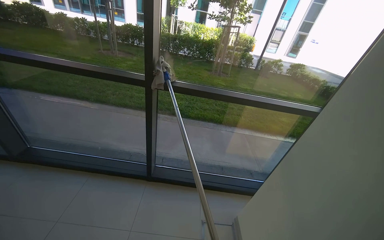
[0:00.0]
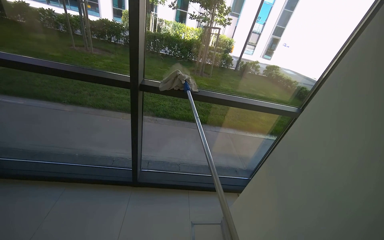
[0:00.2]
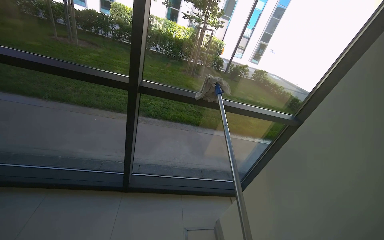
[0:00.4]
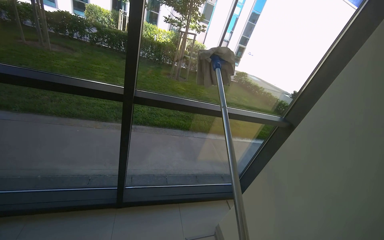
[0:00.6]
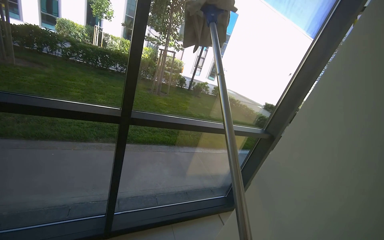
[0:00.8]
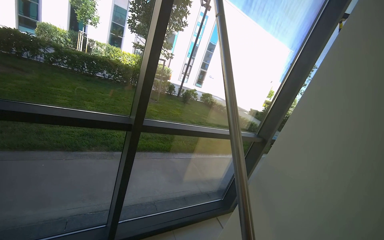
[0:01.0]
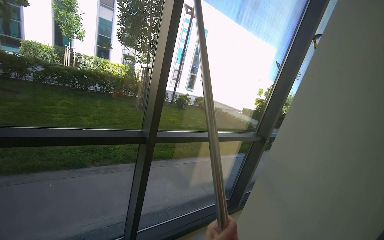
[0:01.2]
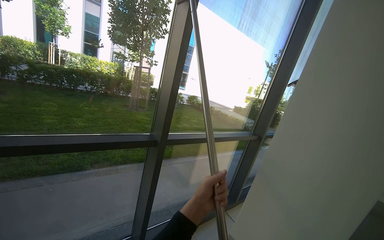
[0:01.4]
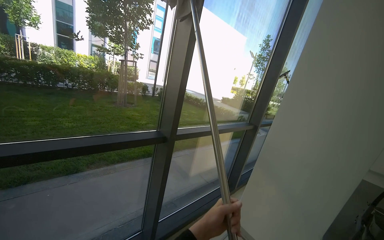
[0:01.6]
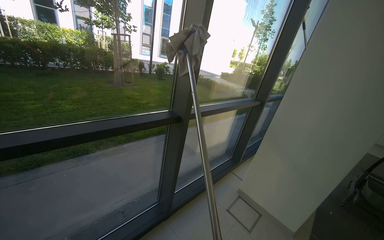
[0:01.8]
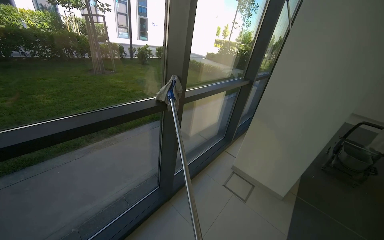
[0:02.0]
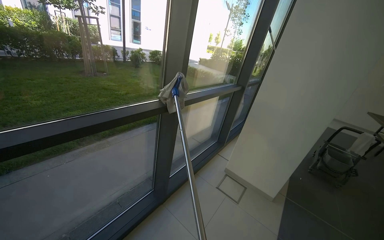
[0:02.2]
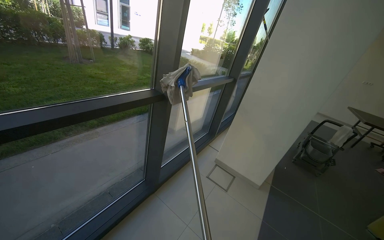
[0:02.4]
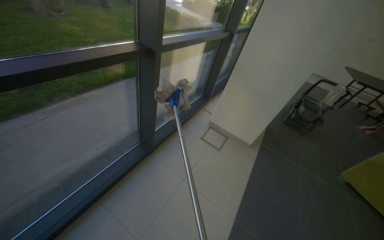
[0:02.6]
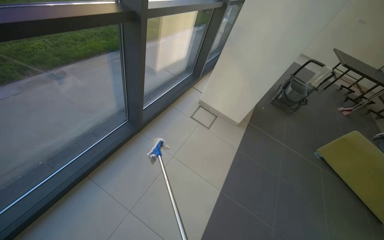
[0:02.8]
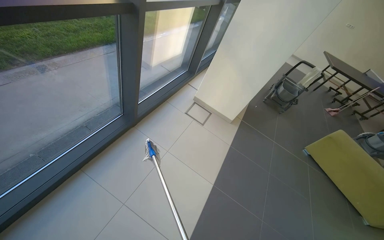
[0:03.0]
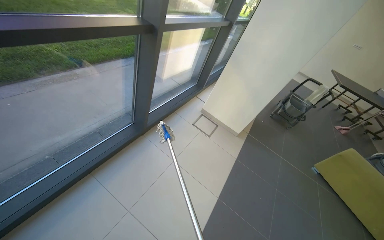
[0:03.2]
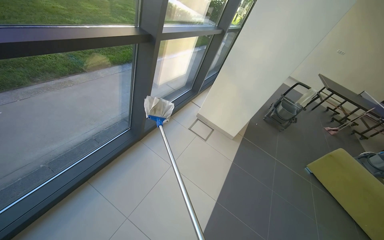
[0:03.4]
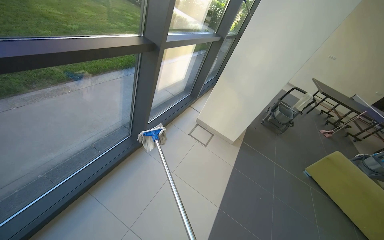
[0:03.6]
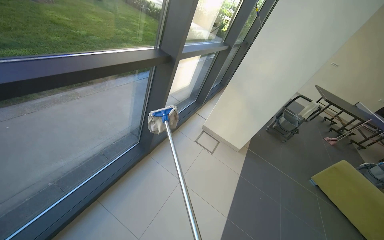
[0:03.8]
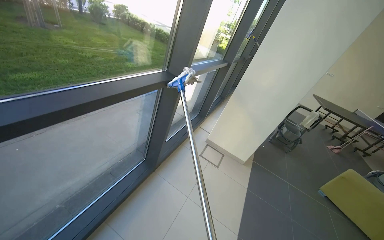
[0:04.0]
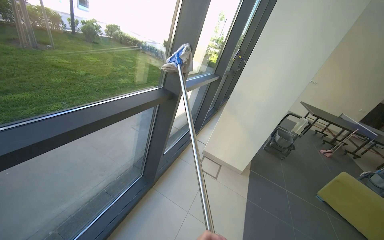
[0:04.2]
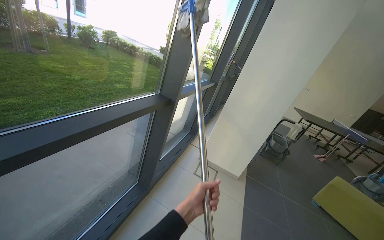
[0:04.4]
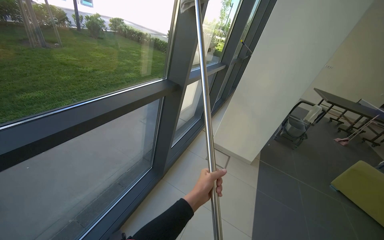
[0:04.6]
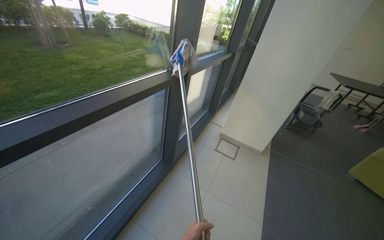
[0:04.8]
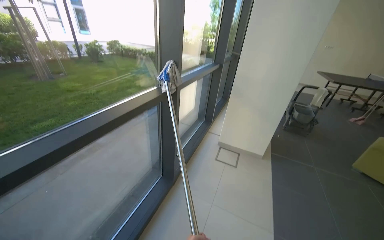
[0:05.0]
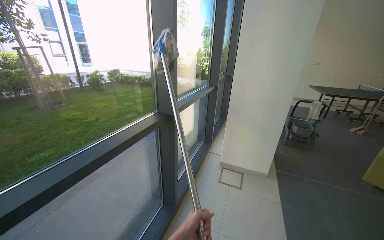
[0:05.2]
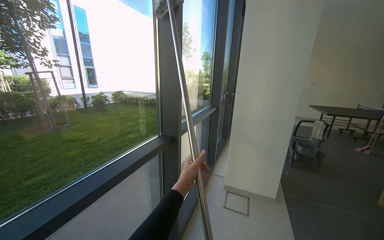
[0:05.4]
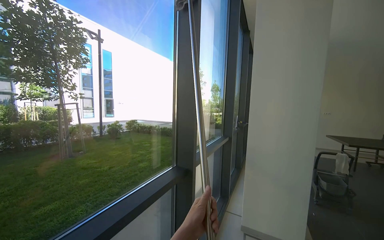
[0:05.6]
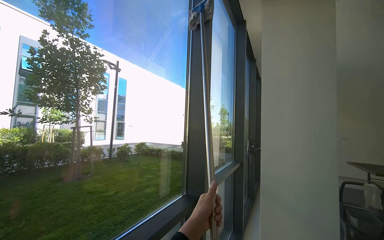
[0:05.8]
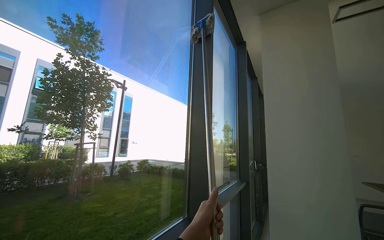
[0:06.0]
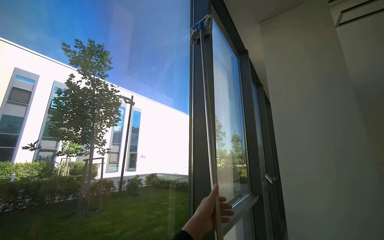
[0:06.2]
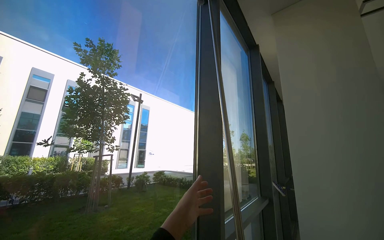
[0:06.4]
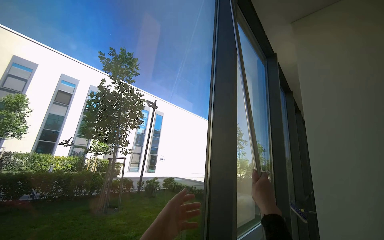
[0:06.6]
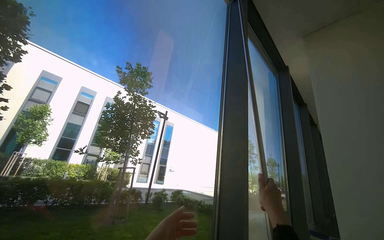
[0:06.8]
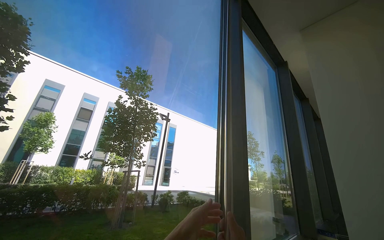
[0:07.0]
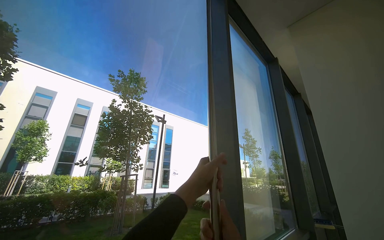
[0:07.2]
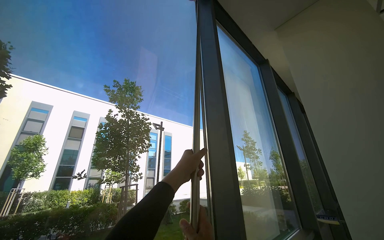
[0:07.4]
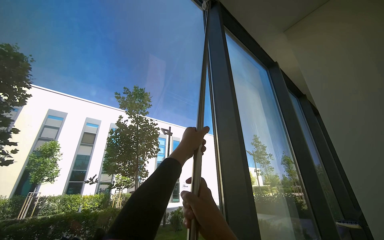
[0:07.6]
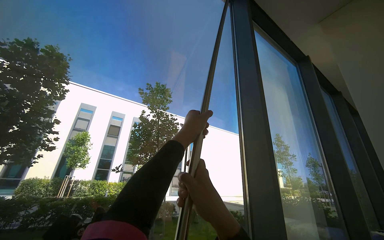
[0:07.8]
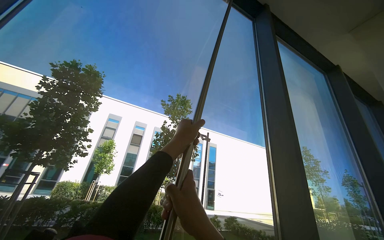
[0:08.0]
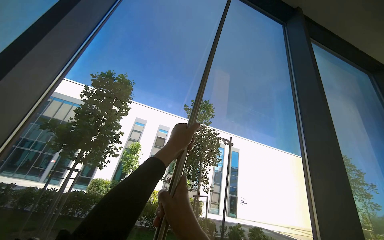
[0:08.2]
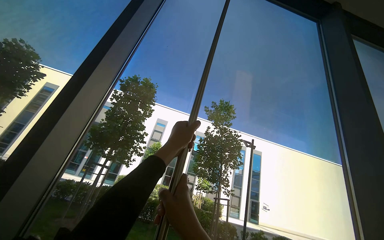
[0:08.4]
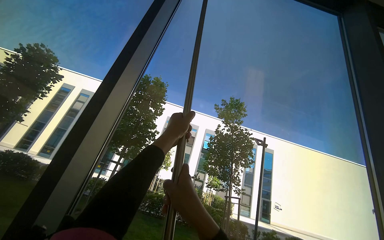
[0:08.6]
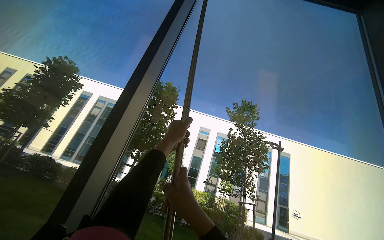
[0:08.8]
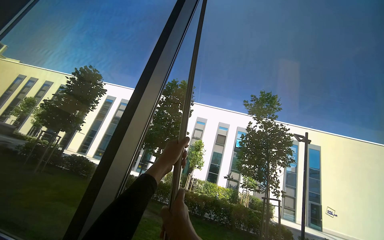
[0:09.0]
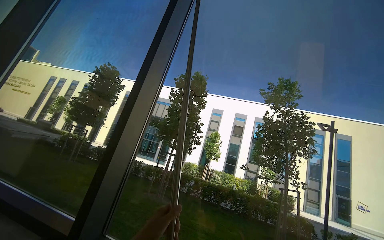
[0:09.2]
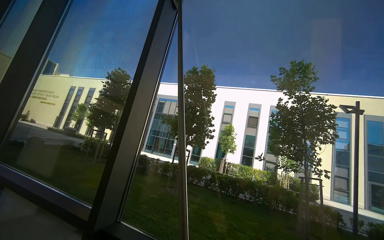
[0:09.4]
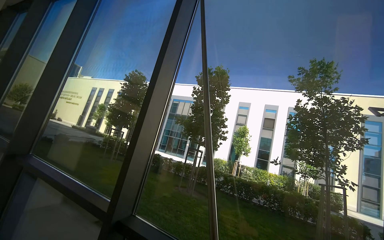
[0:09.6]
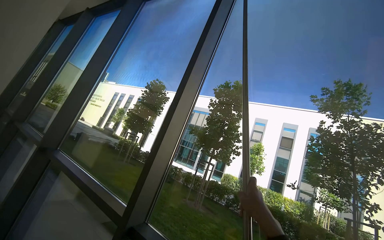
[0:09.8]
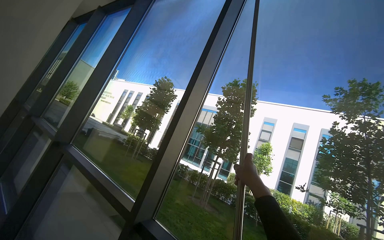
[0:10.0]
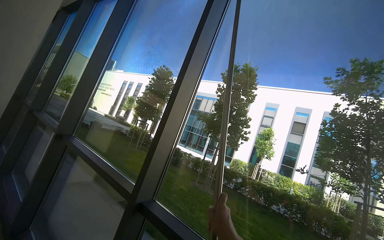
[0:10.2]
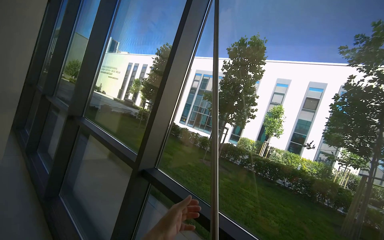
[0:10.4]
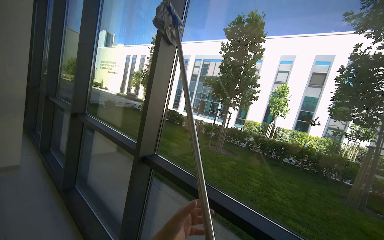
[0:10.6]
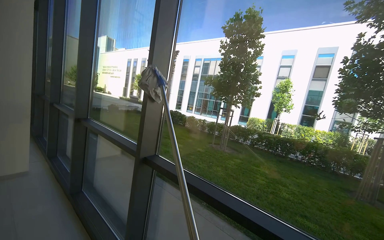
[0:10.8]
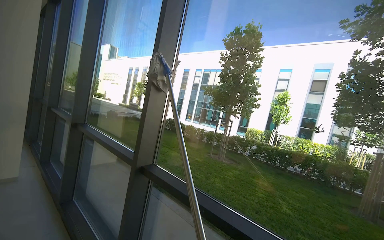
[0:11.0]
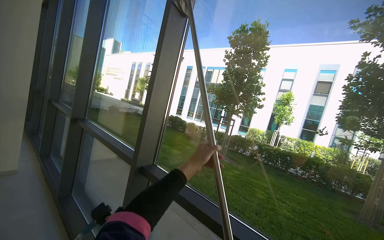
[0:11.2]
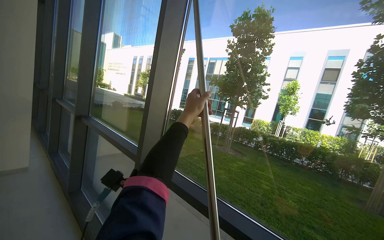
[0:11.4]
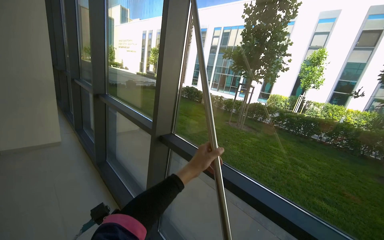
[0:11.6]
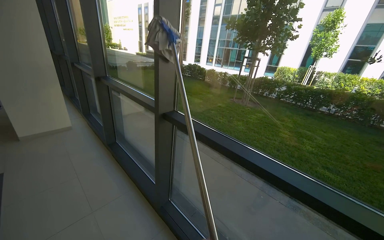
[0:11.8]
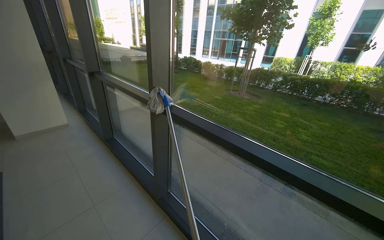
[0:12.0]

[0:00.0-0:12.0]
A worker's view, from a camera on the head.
Job: cleaning windows.
The whole recording: Wiping large windows. The worker wipes the large windows with a long-handled tool.
0:00.0 to 0:01.6: The head travels about 90 cm. The head rotates roughly 45 degrees to the right.
0:01.6 to 0:03.0: The view pans to the right by approximately 20 degrees. The view tips downward by approximately 40 degrees.
0:03.0 to 0:04.4: The wearer looks some 20 degrees further upward.
0:04.4 to 0:06.0: The view pans to the left by approximately 20 degrees. The view tips upward by about 40 degrees.
0:06.0 to 0:07.6: The camera sweeps to the left, by roughly 15 degrees. The view tilts about 15 degrees upward.
0:07.6 to 0:09.0: The view pans to the left by some 45 degrees.
0:09.0 to 0:10.4: The view pans to the left by approximately 30 degrees. The camera pitches downward, by about 15 degrees.
0:10.4 to 0:12.0: The view tilts approximately 25 degrees downward.

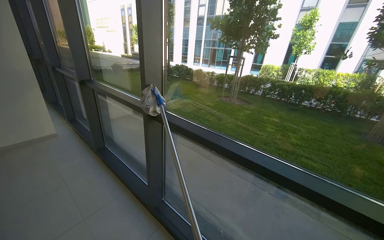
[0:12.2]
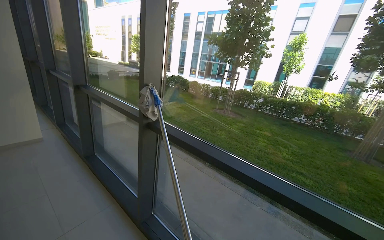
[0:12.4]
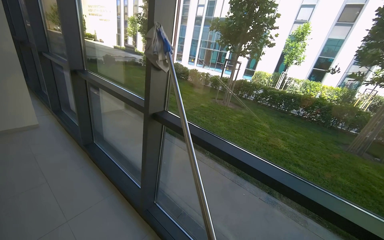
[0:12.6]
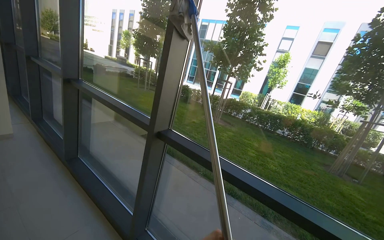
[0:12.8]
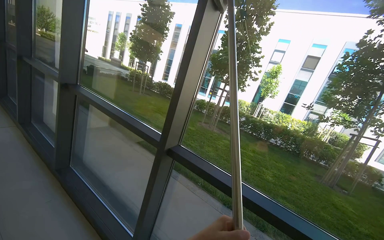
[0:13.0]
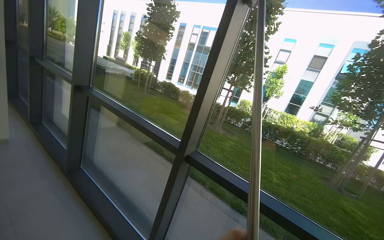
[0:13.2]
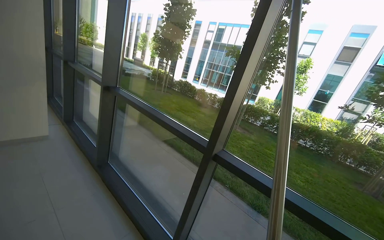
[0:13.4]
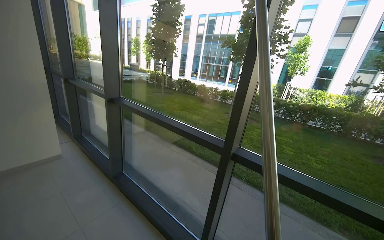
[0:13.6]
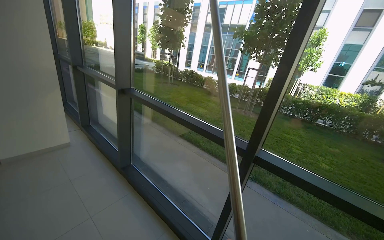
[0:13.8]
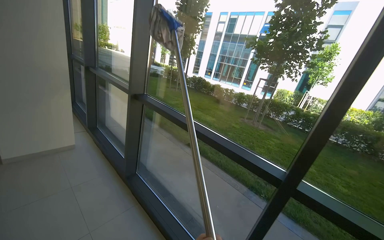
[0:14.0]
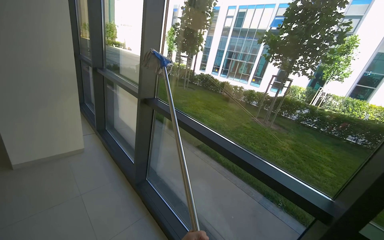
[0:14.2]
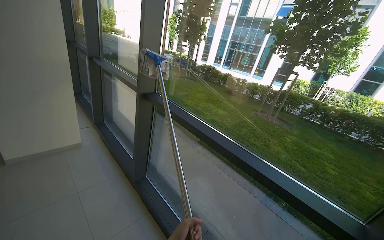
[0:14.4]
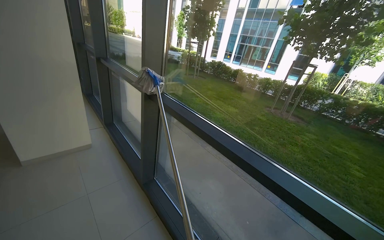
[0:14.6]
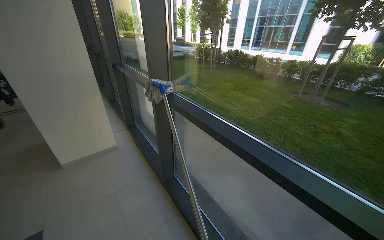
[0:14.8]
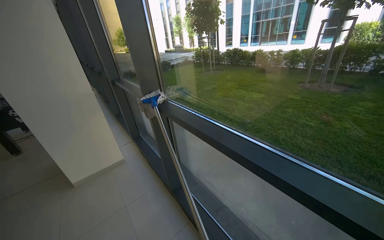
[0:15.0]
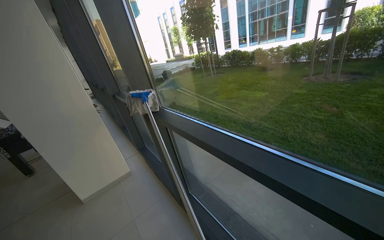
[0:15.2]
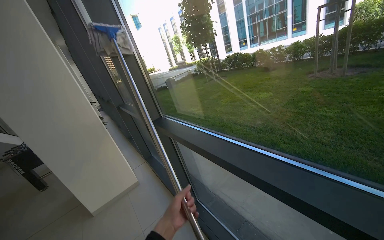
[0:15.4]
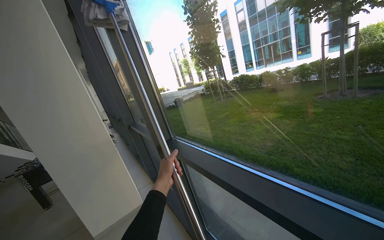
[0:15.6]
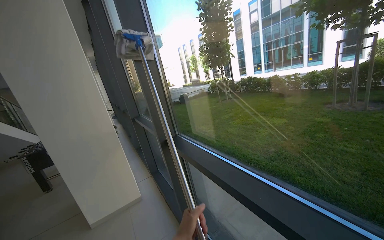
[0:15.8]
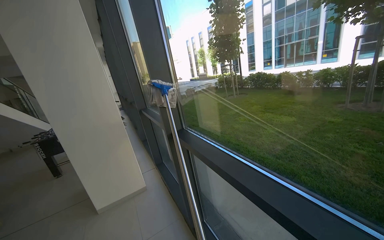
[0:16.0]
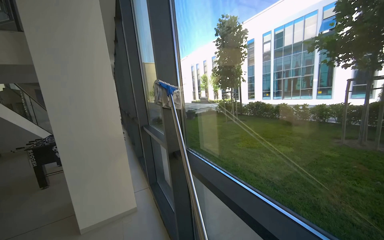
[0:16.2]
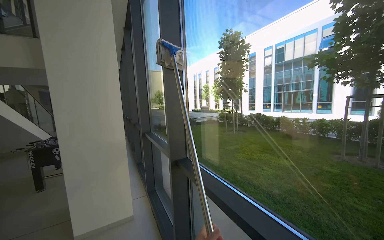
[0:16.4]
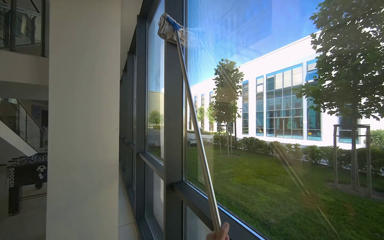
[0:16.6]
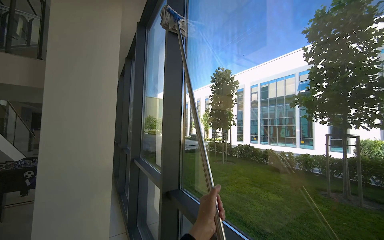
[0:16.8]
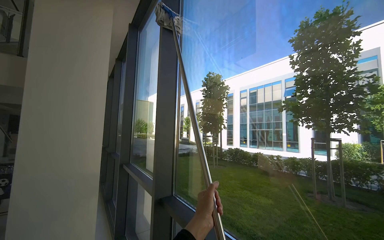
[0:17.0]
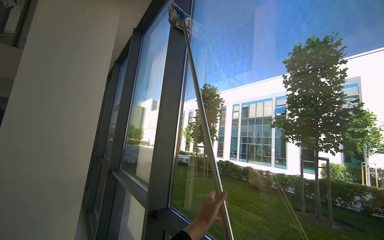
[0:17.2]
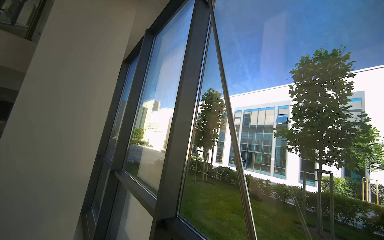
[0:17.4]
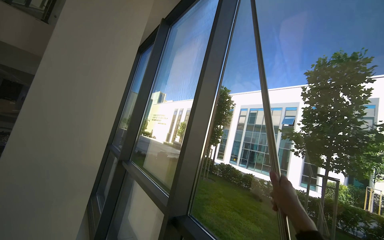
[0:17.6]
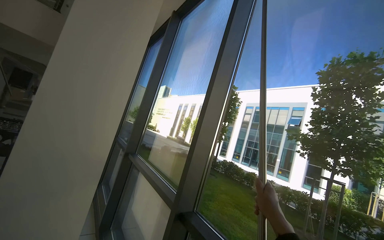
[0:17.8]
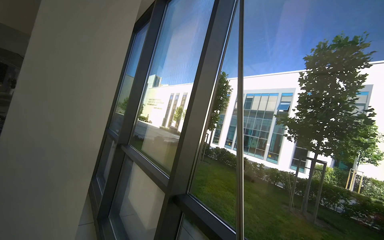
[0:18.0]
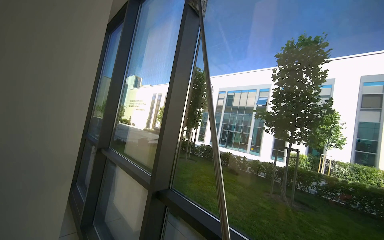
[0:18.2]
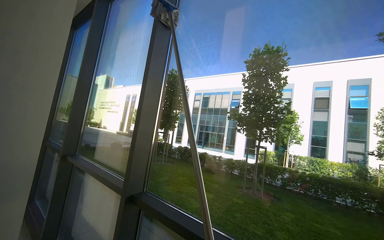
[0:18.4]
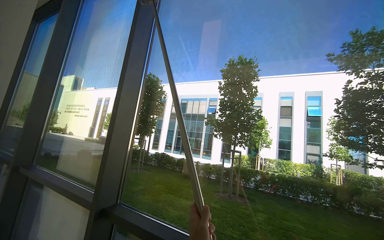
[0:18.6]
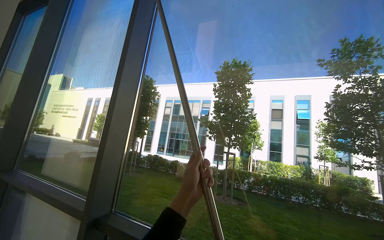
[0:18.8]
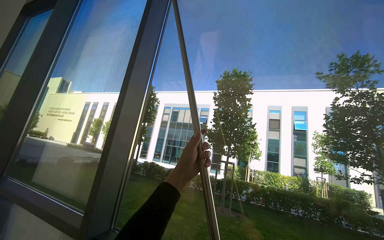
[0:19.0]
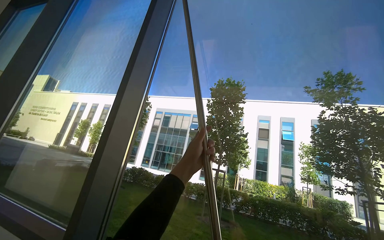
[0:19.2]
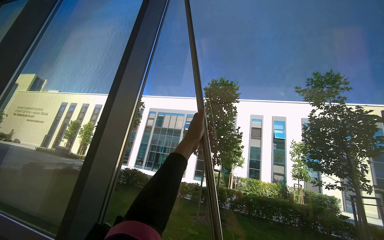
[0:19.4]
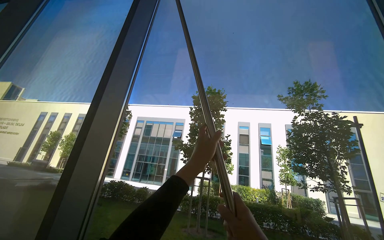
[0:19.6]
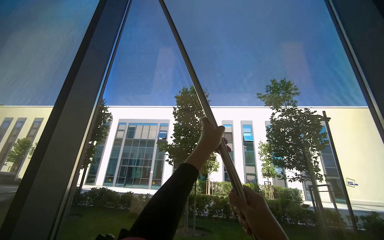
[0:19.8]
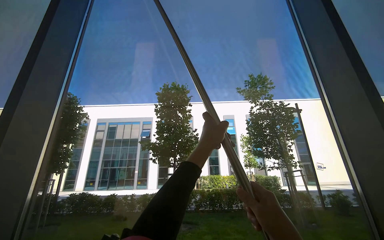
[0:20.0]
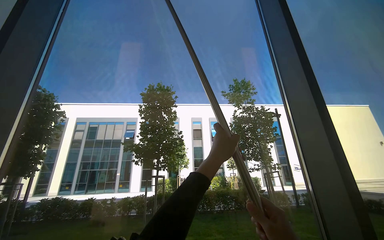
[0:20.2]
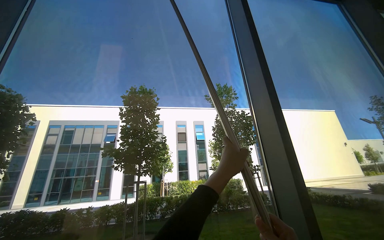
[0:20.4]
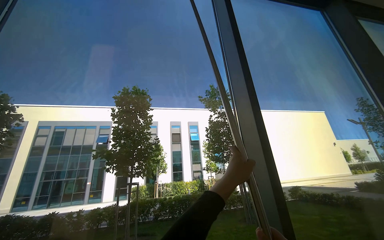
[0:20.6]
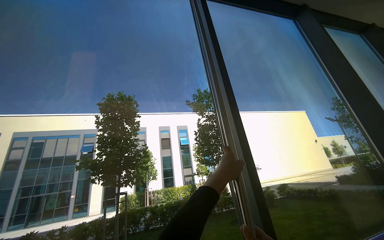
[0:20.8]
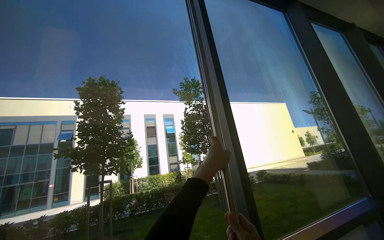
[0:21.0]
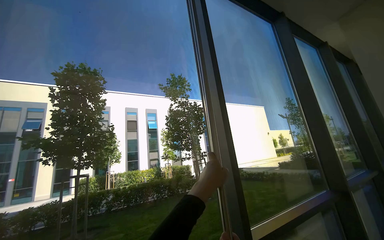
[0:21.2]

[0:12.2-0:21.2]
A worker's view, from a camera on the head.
Job: cleaning windows.
The whole recording: Wiping large windows. The worker wipes the large windows with a long-handled tool.
0:12.2 to 0:13.8: The wearer moves roughly 80 cm.
0:13.8 to 0:15.2: The camera travels approximately 60 cm. The camera sweeps to the left, by some 25 degrees.
0:15.2 to 0:16.6: The camera pitches upward, by roughly 25 degrees.
0:18.2 to 0:19.8: The view swings approximately 35 degrees to the right.
0:19.8 to 0:21.2: The view pans to the right by about 35 degrees.
